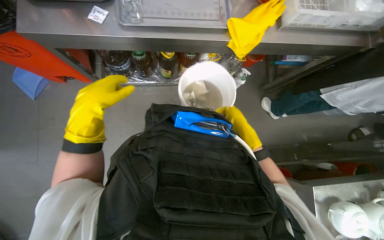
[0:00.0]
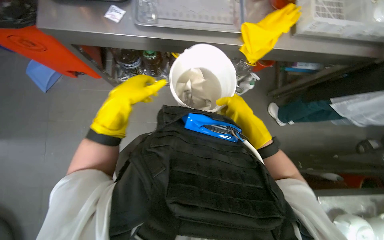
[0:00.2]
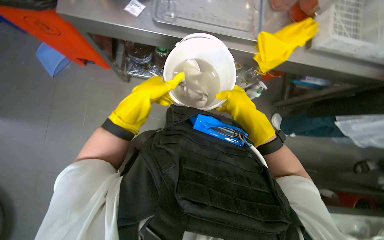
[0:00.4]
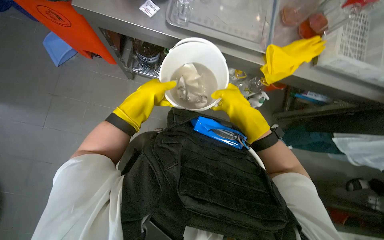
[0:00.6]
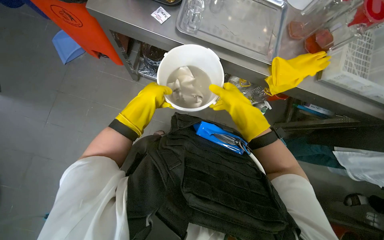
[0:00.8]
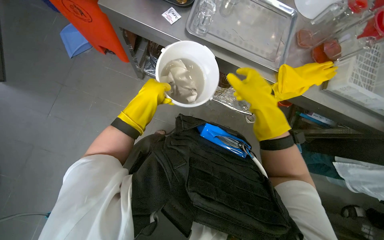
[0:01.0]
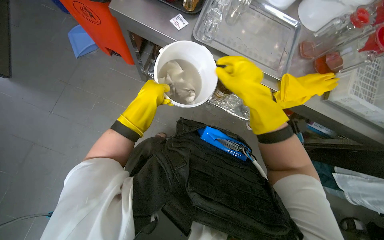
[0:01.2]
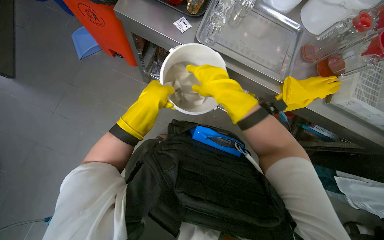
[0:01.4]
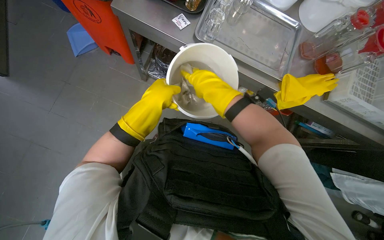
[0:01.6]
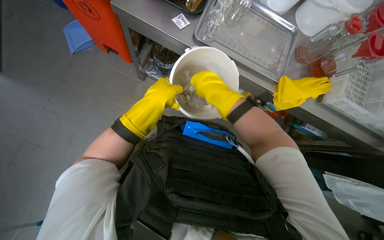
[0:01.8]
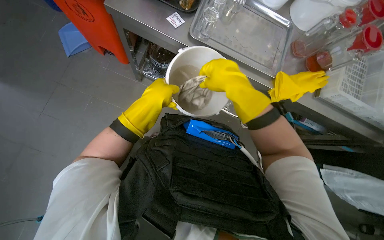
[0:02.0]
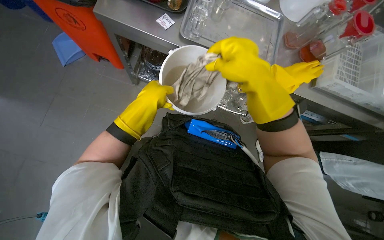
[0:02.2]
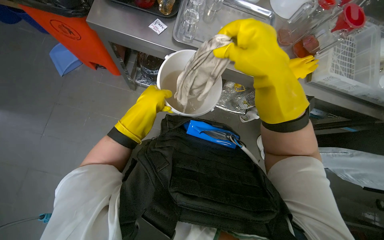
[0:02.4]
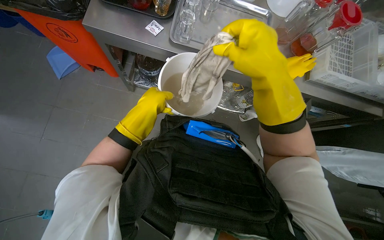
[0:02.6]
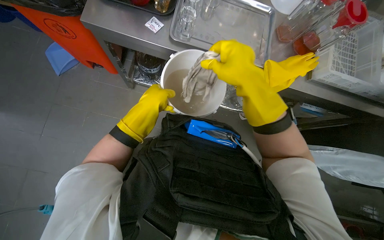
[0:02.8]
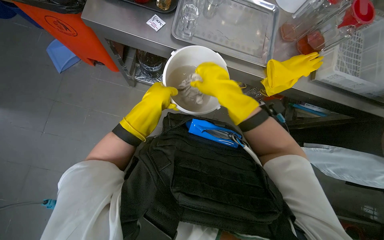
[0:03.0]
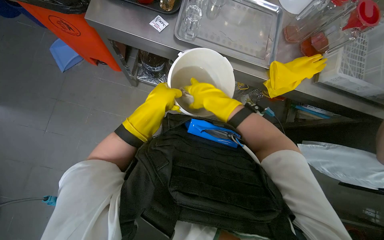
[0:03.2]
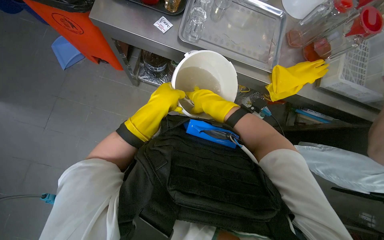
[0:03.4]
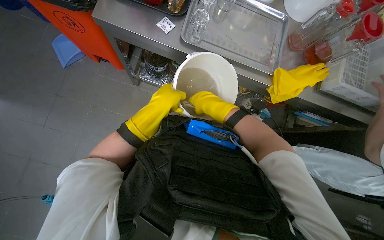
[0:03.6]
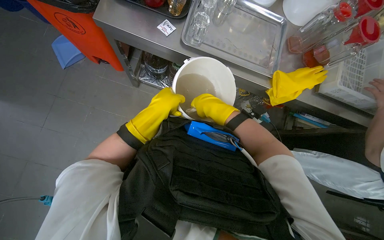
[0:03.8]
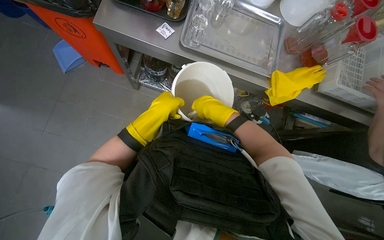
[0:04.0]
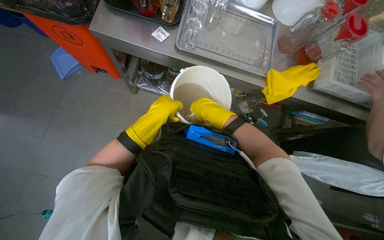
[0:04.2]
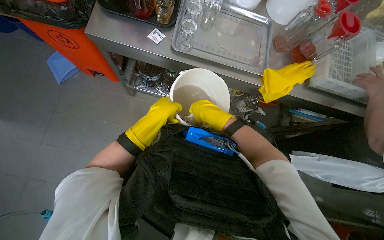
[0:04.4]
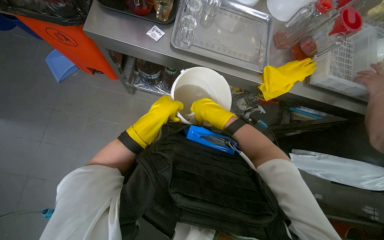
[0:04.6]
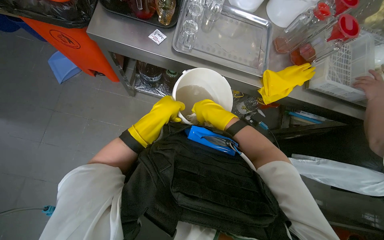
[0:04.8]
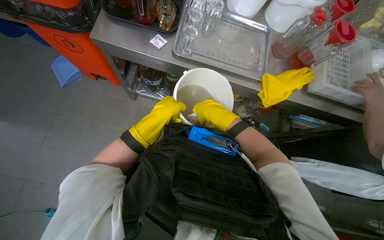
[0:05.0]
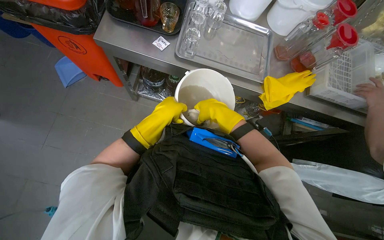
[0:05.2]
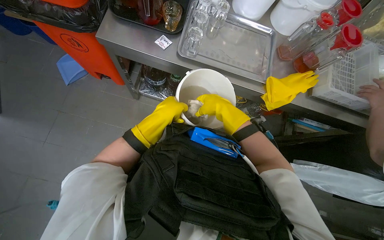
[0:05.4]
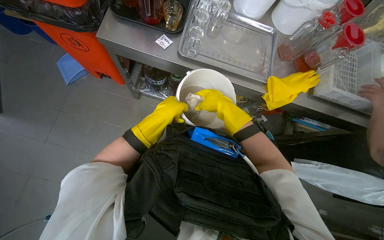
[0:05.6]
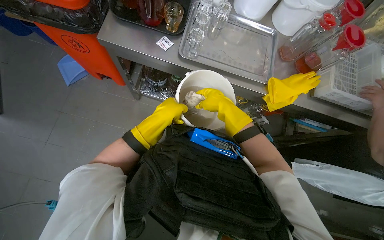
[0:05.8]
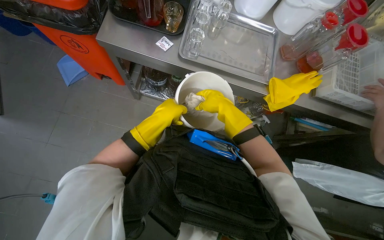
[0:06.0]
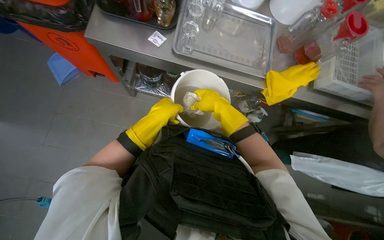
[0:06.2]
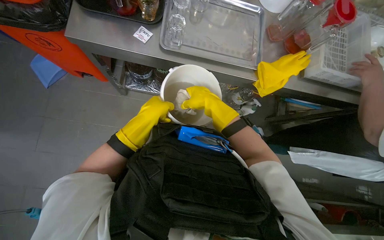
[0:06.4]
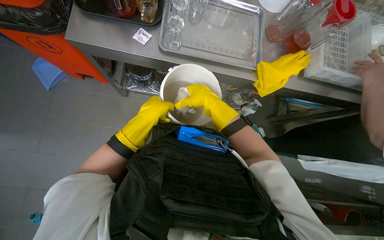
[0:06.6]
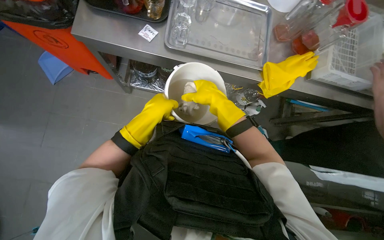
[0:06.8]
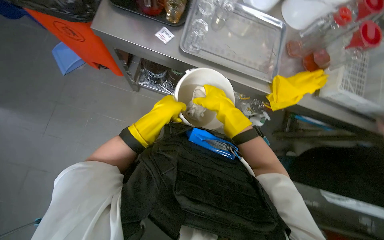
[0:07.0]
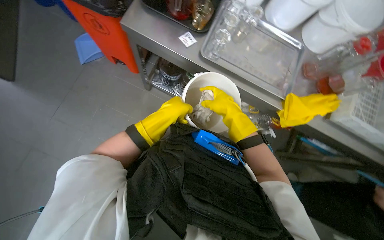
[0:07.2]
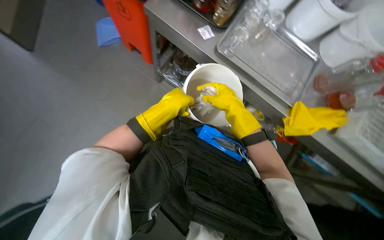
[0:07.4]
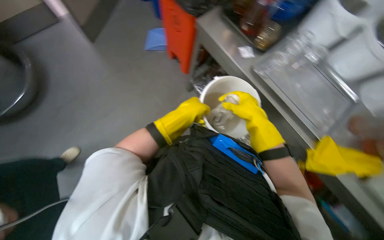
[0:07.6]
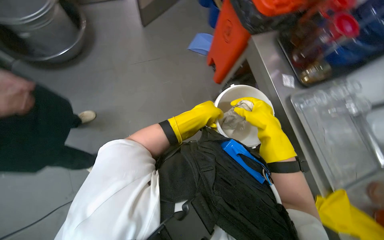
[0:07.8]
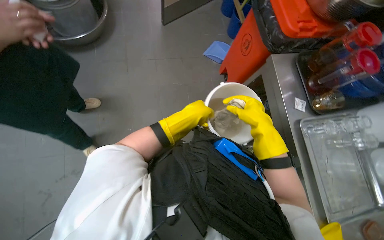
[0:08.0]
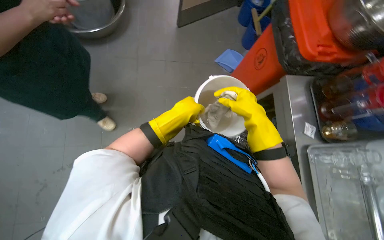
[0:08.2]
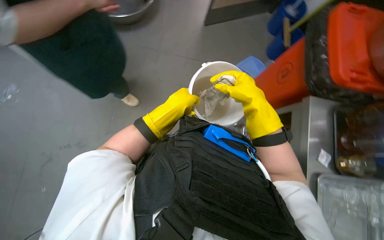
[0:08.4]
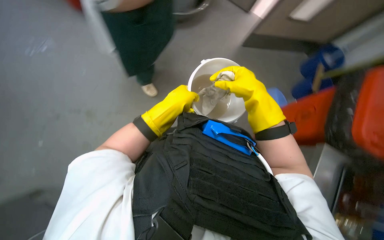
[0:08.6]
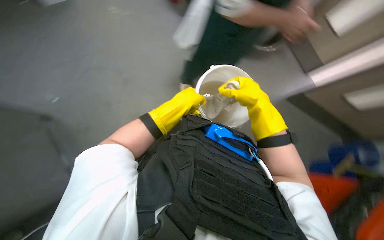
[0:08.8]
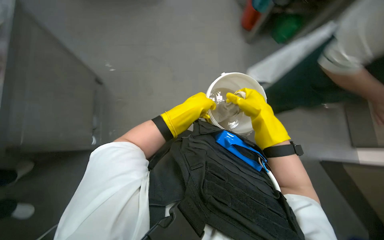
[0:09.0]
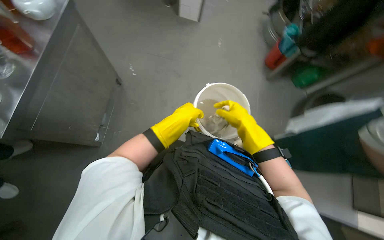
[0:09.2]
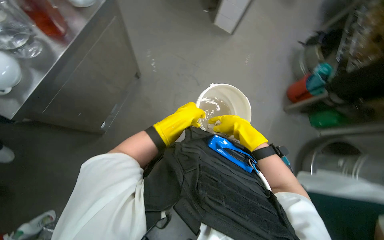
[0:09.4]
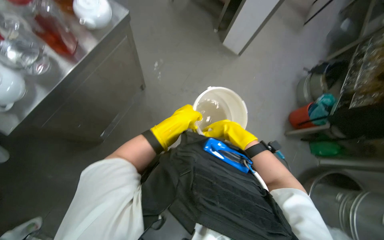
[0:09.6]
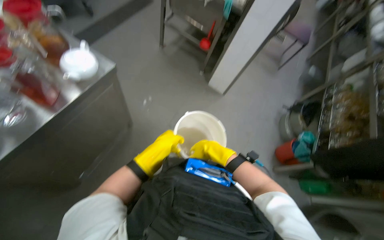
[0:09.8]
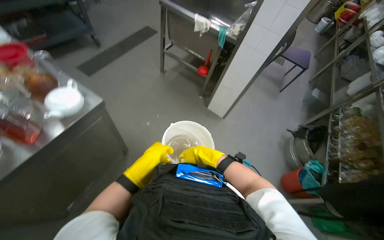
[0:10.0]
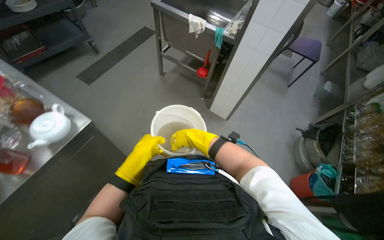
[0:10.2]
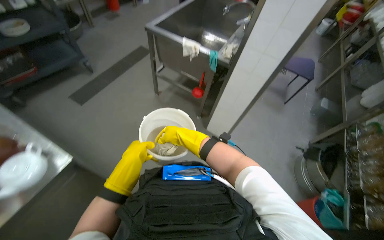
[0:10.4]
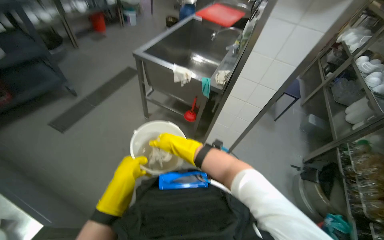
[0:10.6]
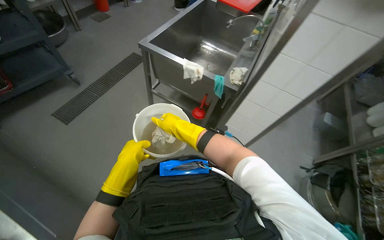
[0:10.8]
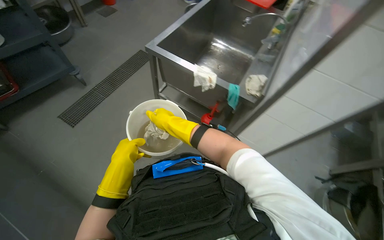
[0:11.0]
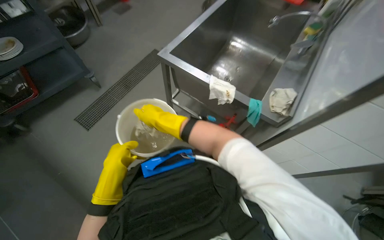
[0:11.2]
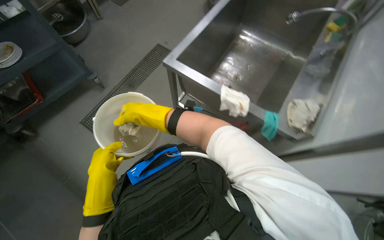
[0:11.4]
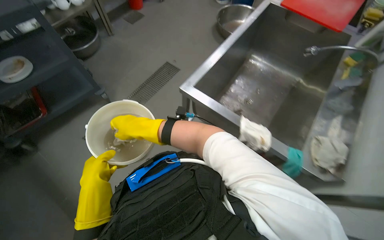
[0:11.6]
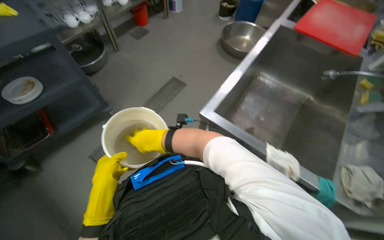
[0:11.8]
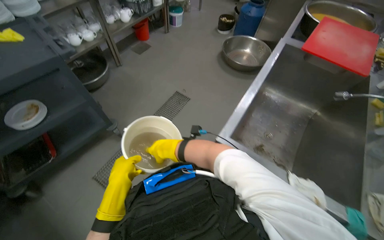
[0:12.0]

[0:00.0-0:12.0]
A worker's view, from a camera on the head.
Job: organizing items.
The whole recording: Organizing metal trays. The worker picks up and places metal trays on a shelf.
0.0 to 1.6 s: The scene rotates clockwise by roughly 25 degrees. The right hand shifts about 35 cm to the left, up the picture and nearer to the camera.
1.6 to 3.0 s: The right hand travels nearer to the camera and back again, about 10 cm each way.
3.0 to 4.4 s: The right hand is displaced farther from the camera by about 10 cm.
4.4 to 6.0 s: The hands make small movements and keep their place.
6.0 to 7.6 s: The scene rotates clockwise by roughly 35 degrees.
7.6 to 9.0 s: The head rotates about 105 degrees to the left. The view tilts roughly 25 degrees upward.
9.0 to 10.4 s: The camera travels about 60 cm. The camera pitches upward, by some 25 degrees.
10.4 to 12.0 s: The wearer moves some 1 m.

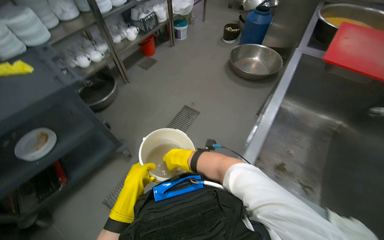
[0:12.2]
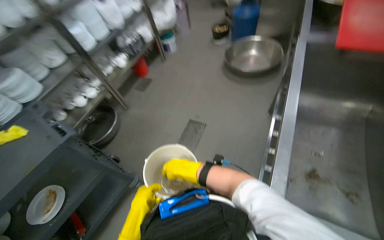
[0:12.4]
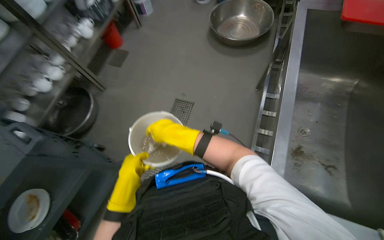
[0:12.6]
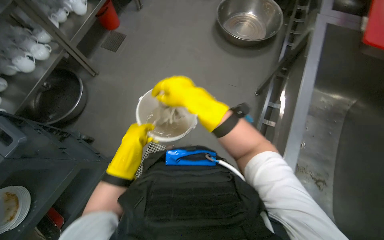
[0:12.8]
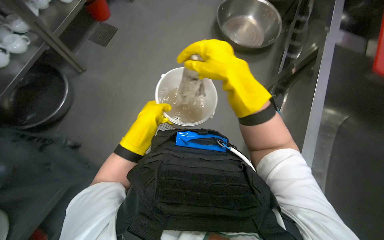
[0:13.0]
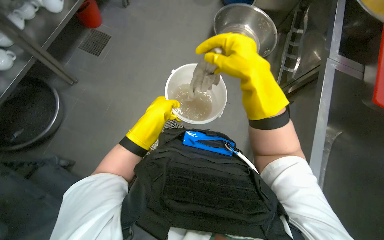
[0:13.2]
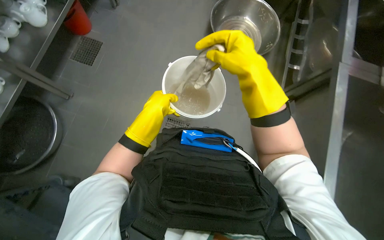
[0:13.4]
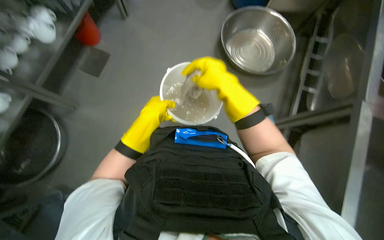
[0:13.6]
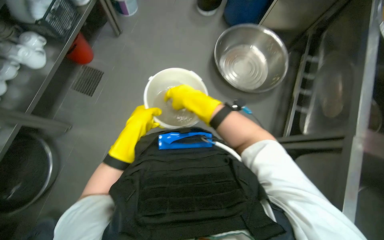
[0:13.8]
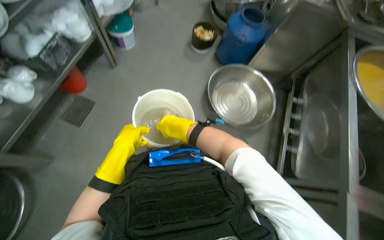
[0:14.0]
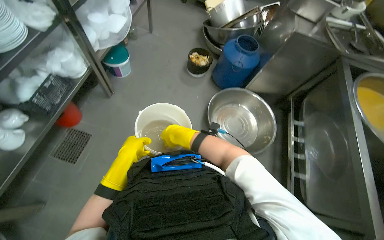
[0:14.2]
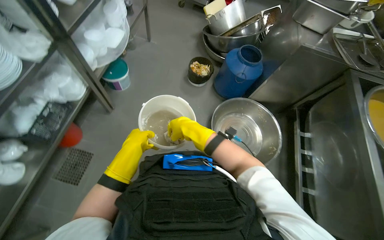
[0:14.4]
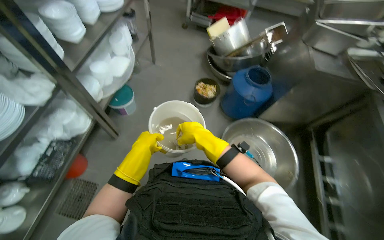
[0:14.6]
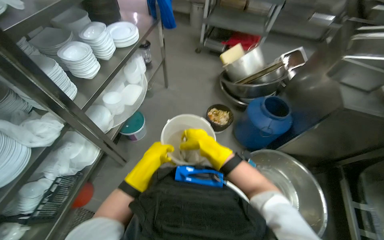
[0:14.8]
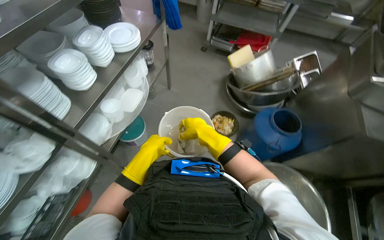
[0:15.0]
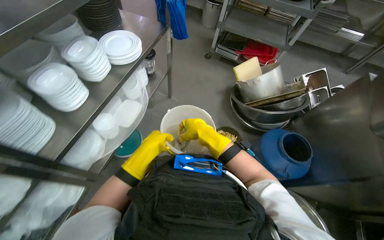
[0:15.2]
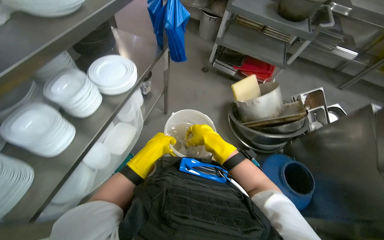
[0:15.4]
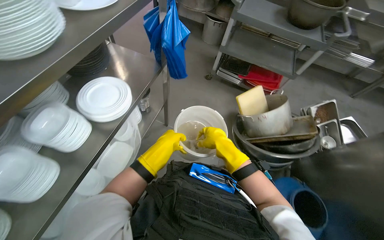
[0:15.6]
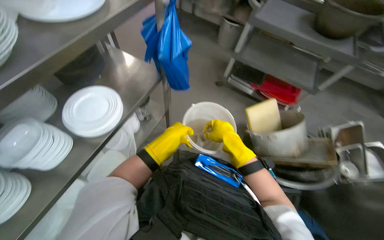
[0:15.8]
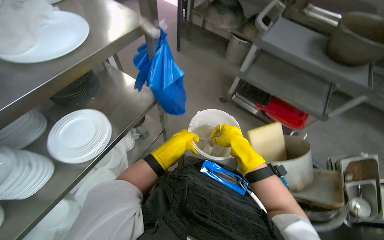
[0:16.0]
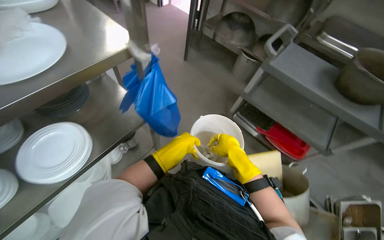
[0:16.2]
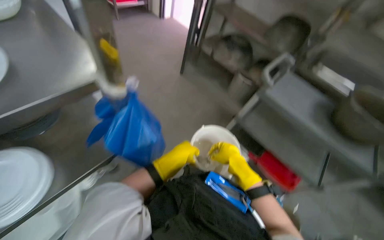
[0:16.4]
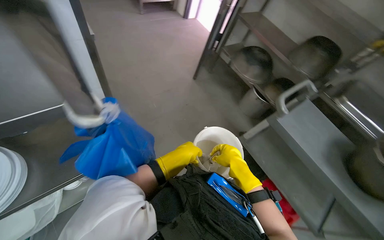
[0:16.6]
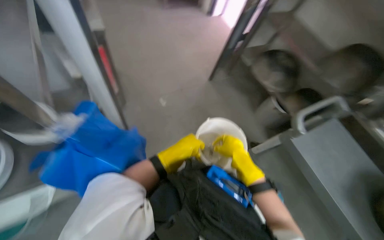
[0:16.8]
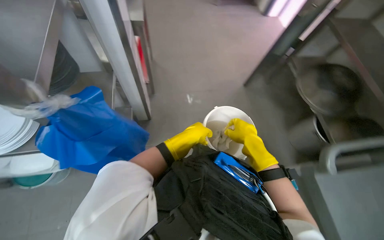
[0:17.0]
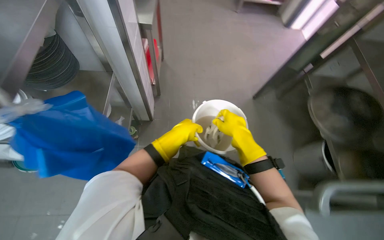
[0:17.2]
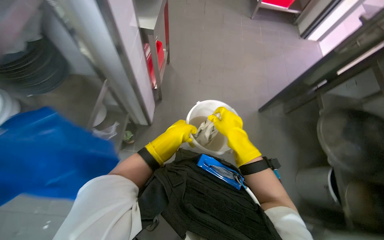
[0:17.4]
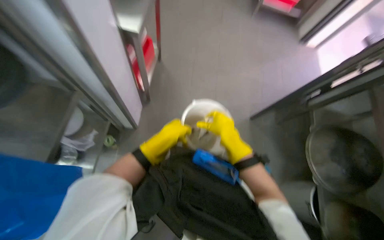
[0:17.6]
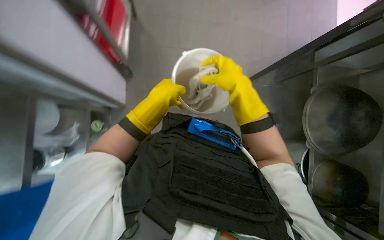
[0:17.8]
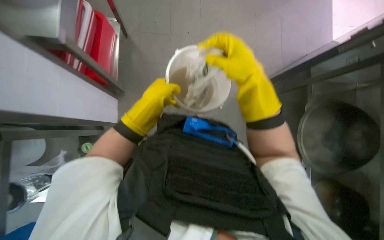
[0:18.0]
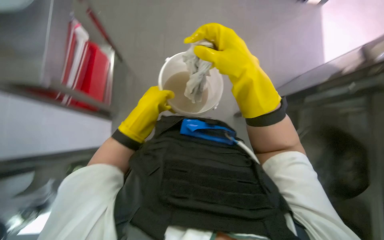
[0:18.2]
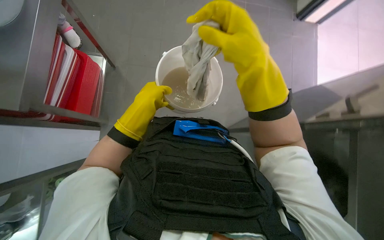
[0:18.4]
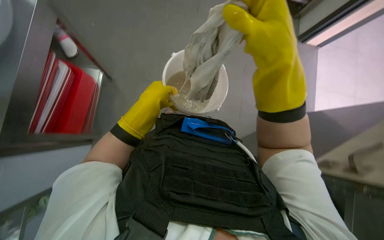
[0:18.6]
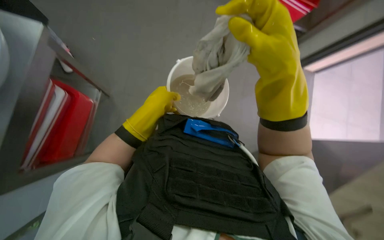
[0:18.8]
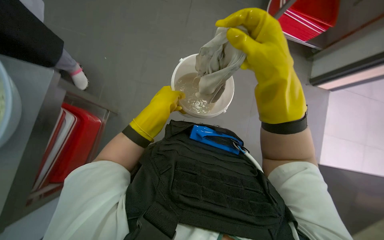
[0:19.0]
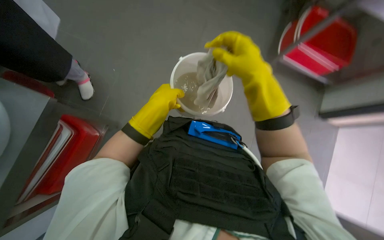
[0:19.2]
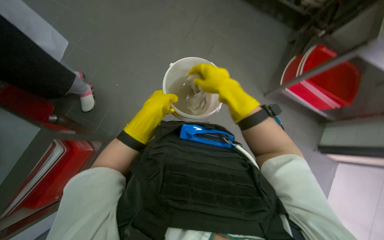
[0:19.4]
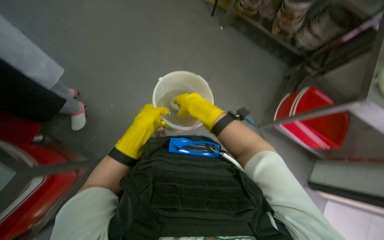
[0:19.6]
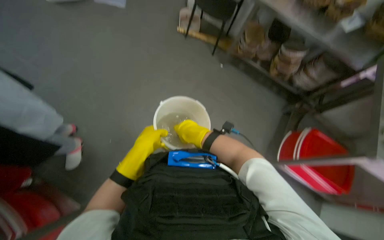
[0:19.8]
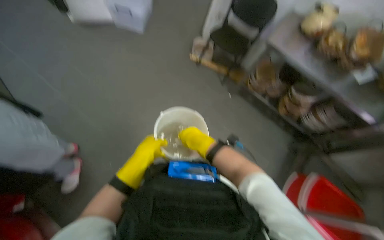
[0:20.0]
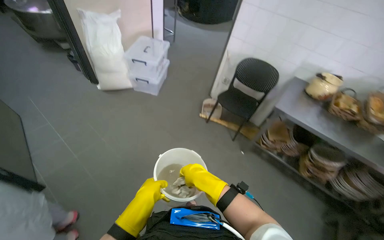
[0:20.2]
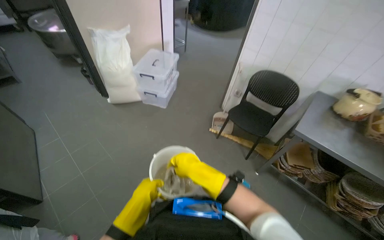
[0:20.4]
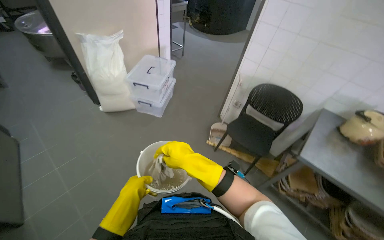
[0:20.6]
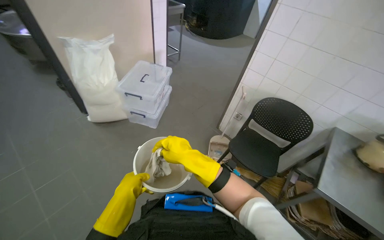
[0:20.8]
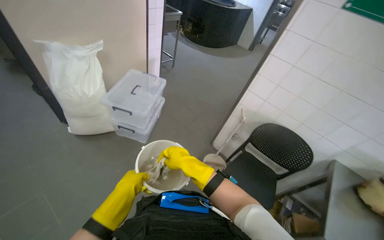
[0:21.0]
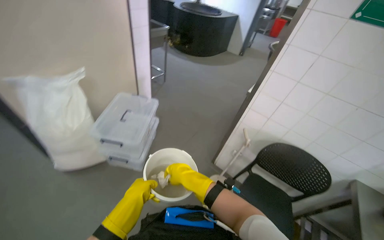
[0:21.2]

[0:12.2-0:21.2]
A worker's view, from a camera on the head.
Job: organizing items.
The whole recording: Organizing metal trays. The worker picks up and places metal trays on a shelf.
12.2 to 13.8 s: The wearer moves roughly 1 m. The head turns to the right by approximately 15 degrees. The view tips downward by about 15 degrees.
13.8 to 15.2 s: The head travels about 1 m. The camera pitches upward, by approximately 15 degrees.
15.2 to 16.6 s: The camera is carried approximately 1 m. The scene rotates clockwise by about 35 degrees.
16.6 to 18.2 s: The hands both shift up the picture by some 40 cm.
19.8 to 21.2 s: The camera is carried approximately 1 m. The wearer looks roughly 35 degrees further upward.
